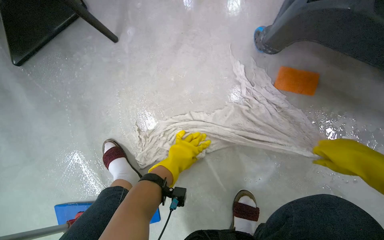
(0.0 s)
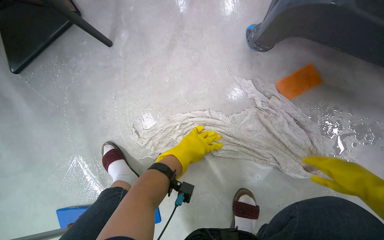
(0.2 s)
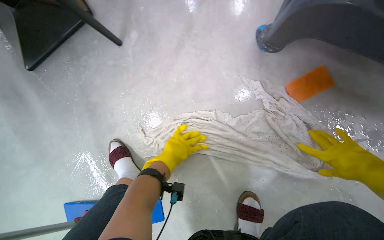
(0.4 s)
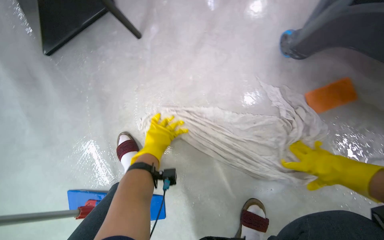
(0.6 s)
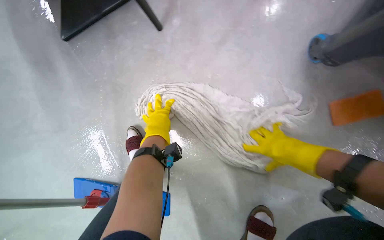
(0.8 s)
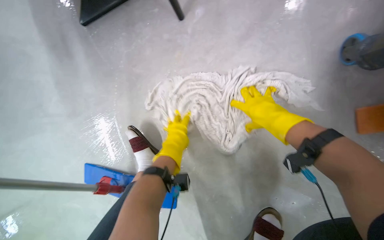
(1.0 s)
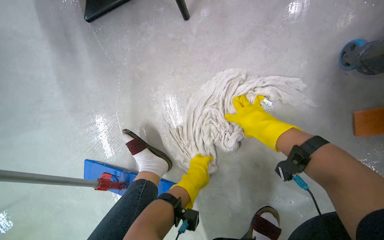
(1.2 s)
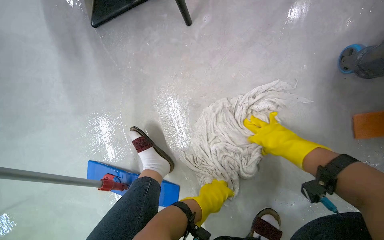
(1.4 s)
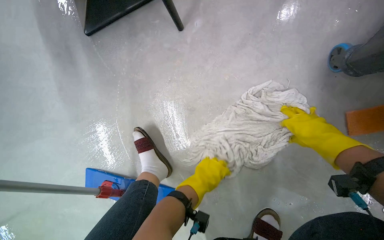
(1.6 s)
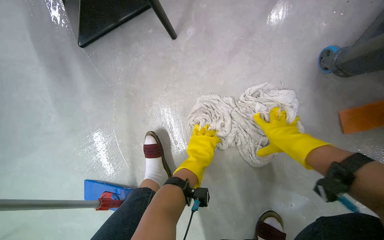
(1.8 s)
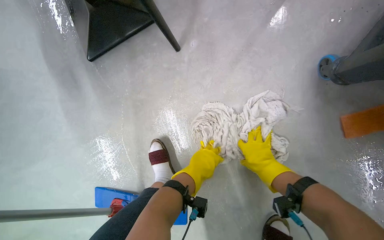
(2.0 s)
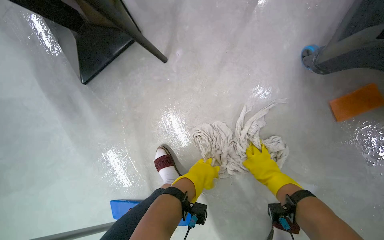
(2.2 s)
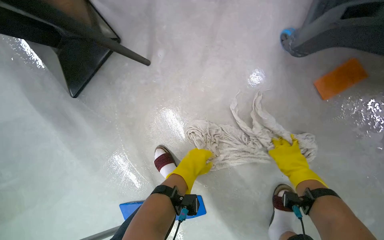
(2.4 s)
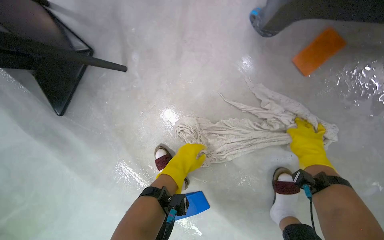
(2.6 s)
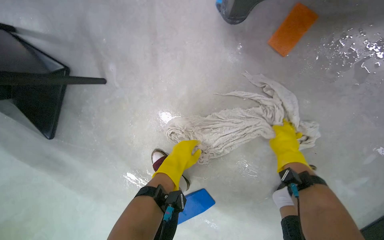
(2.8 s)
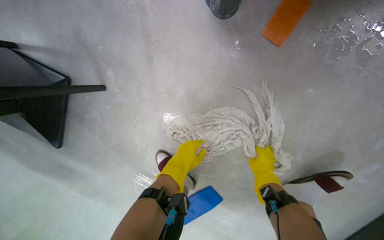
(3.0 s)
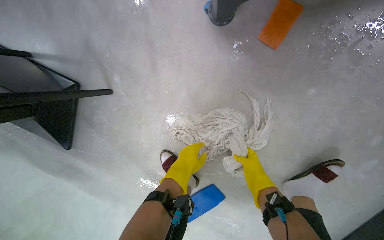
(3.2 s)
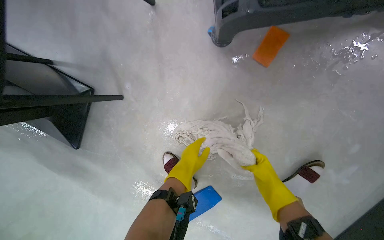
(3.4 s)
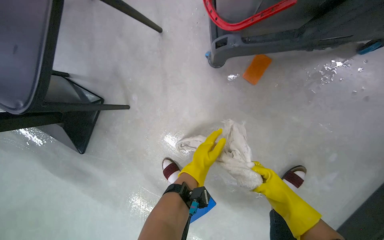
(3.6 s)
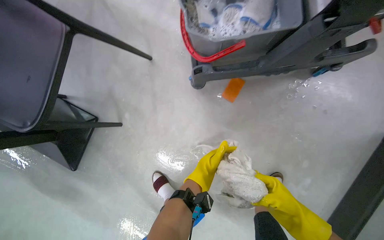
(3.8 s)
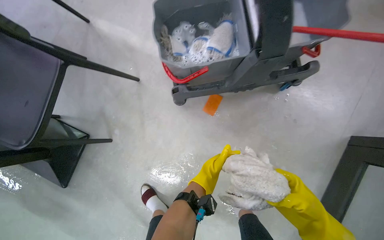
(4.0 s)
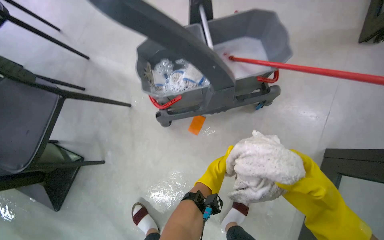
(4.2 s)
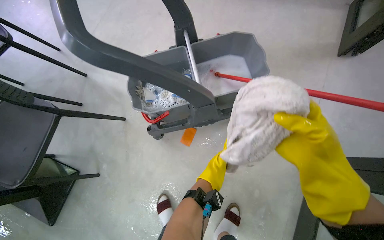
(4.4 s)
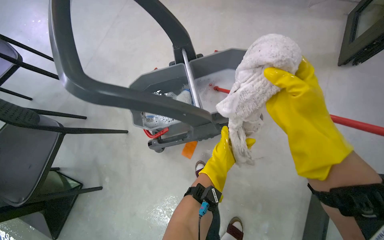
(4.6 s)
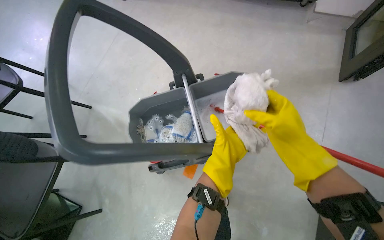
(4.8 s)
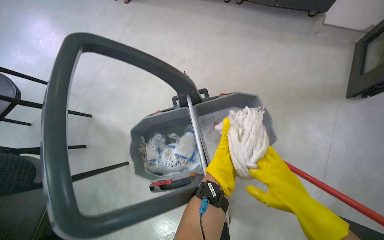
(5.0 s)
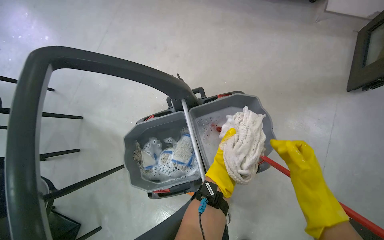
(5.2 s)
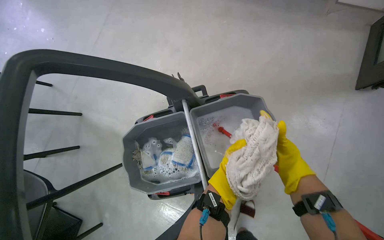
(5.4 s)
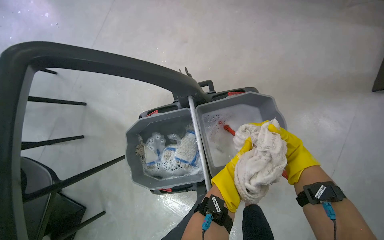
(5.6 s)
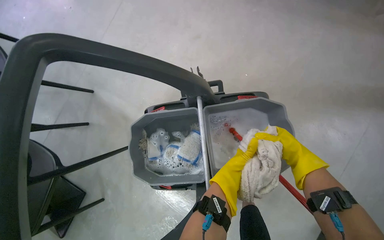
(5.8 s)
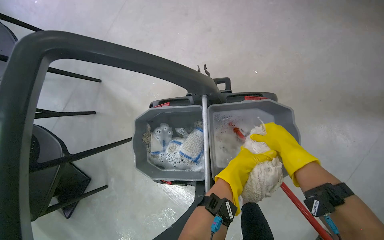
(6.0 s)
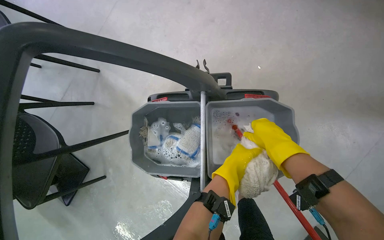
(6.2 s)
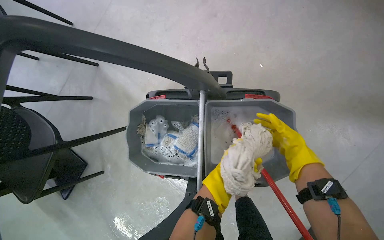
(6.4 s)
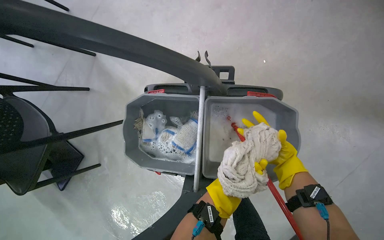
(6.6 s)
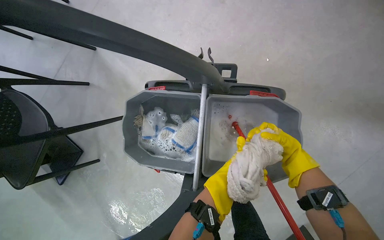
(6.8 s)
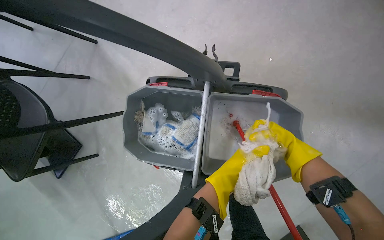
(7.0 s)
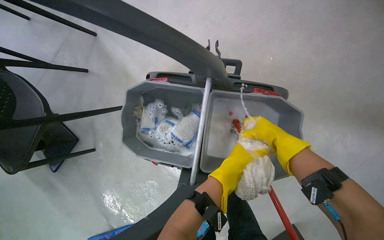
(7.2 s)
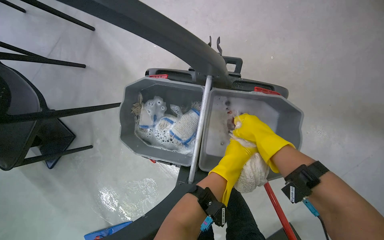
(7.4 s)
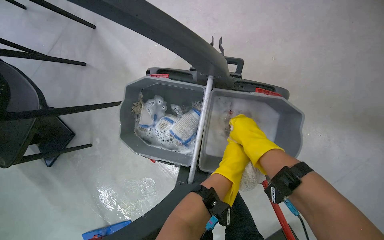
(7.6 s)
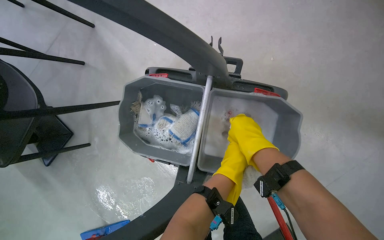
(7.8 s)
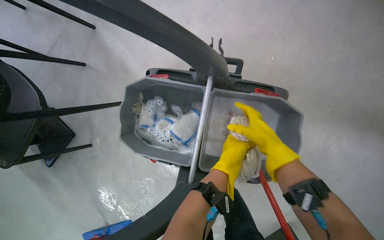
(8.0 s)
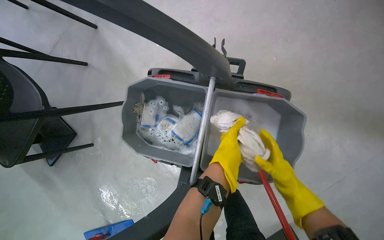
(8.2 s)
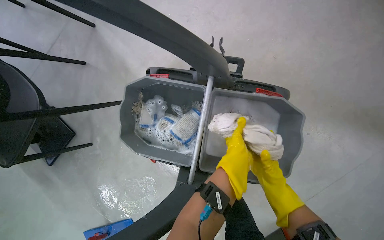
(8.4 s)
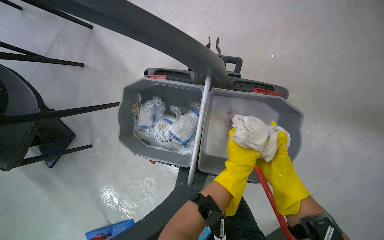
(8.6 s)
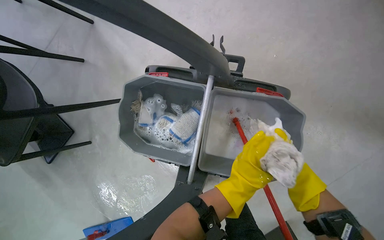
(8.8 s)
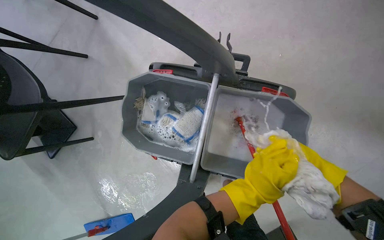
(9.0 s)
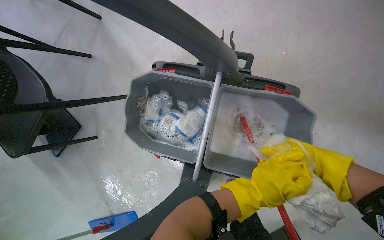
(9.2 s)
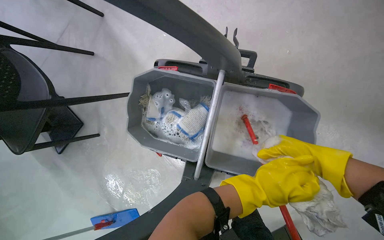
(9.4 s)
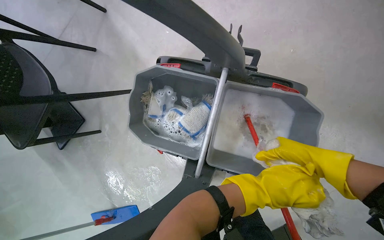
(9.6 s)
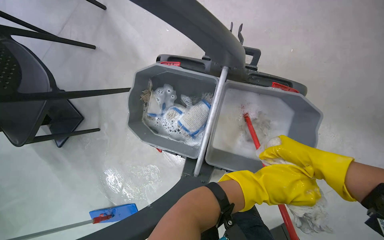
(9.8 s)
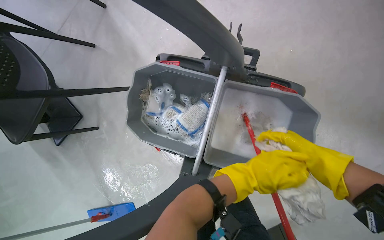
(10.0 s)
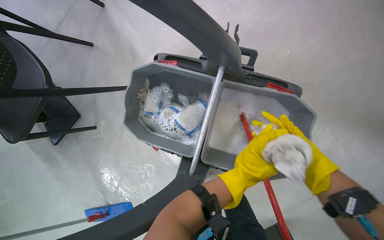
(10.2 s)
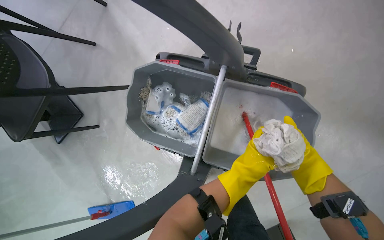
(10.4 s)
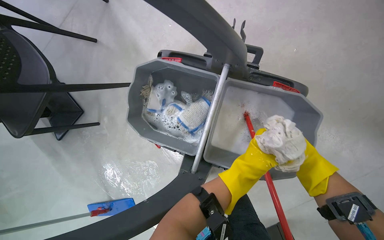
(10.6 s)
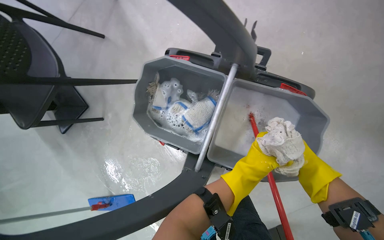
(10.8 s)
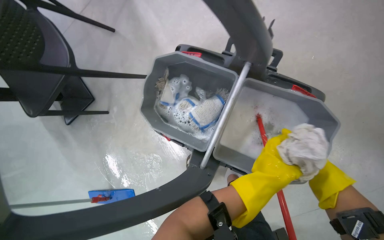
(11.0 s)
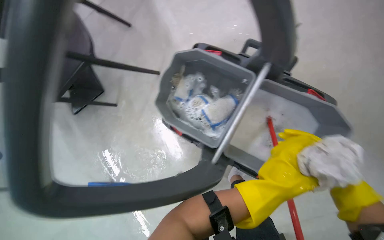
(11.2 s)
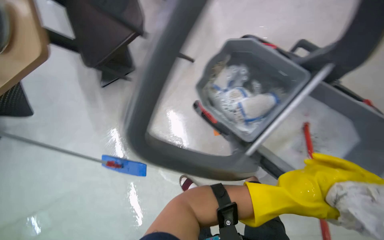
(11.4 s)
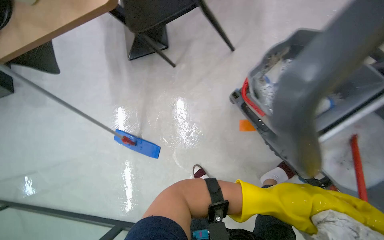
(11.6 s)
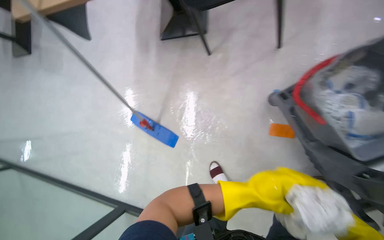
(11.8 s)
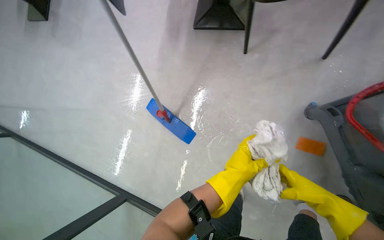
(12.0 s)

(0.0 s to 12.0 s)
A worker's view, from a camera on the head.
Job: mopping floor.
The whole recording: Mopping the floor. The worker mops the floor, wringing out the mop head into the bucket and over the floor.
0.0 s - 1.6 s: The left hand is displaced down the picture by about 10 cm.
1.6 s - 3.0 s: Everything in view rotates some 45 degrees counterclockwise.
3.0 s - 4.4 s: The wearer moves about 60 cm. The view tilts about 35 degrees upward.
4.4 s - 6.0 s: The camera is carried some 50 cm. The wearer looks roughly 10 degrees further downward.
6.0 s - 7.6 s: The left hand moves about 10 cm farther from the camera and comes back.
7.6 s - 9.0 s: The left hand moves nearer and farther over roughly 10 cm, changing direction 2 times.
10.4 s - 12.0 s: The camera travels some 70 cm. The scene rotates clockwise by about 45 degrees.

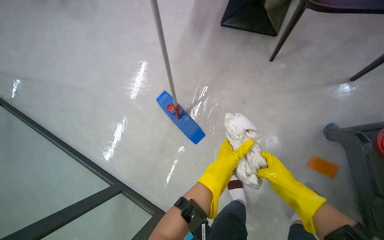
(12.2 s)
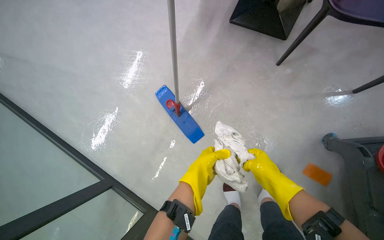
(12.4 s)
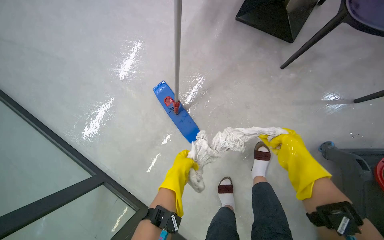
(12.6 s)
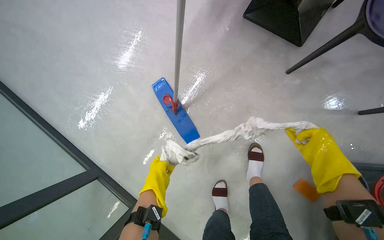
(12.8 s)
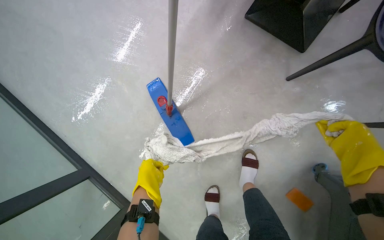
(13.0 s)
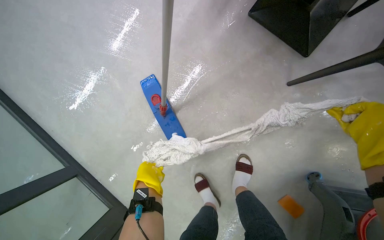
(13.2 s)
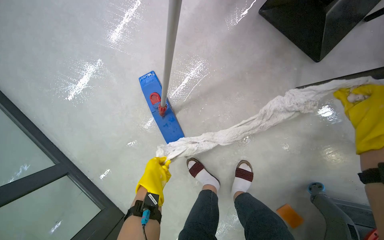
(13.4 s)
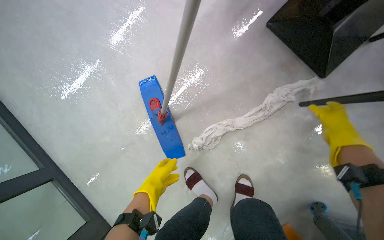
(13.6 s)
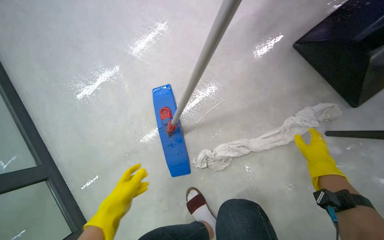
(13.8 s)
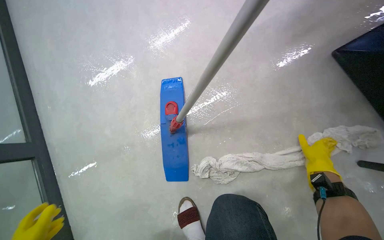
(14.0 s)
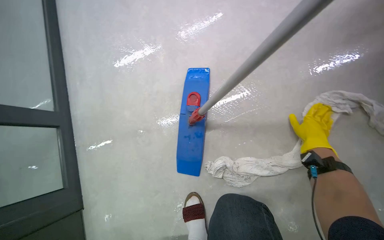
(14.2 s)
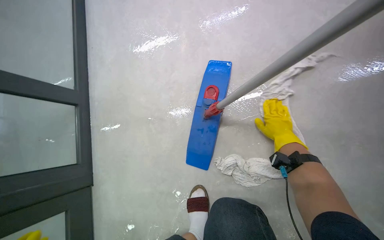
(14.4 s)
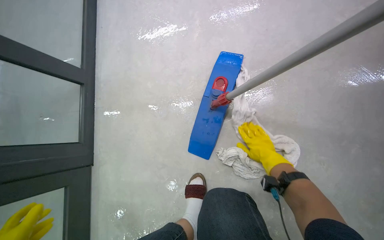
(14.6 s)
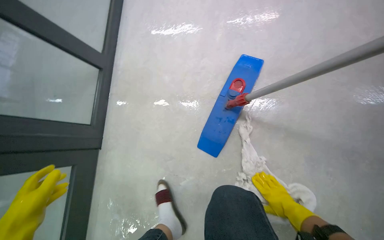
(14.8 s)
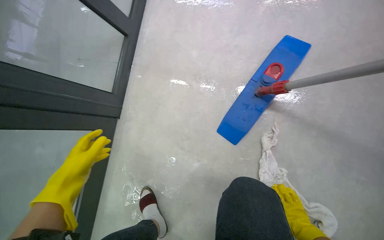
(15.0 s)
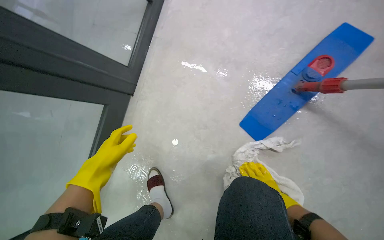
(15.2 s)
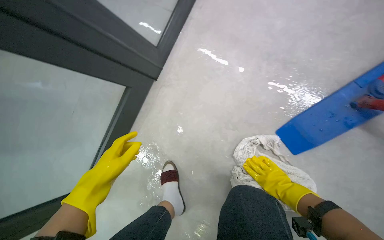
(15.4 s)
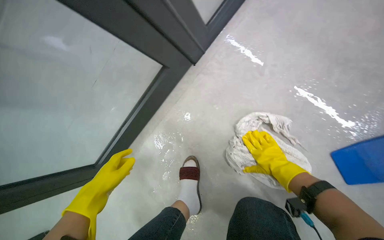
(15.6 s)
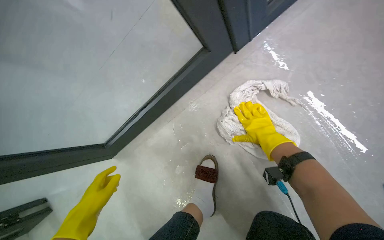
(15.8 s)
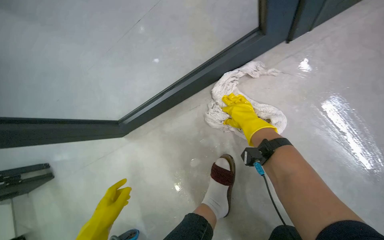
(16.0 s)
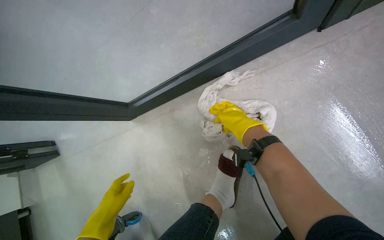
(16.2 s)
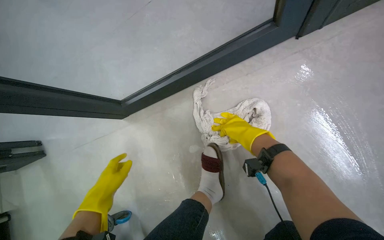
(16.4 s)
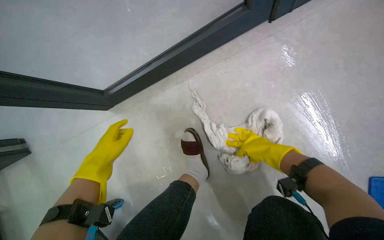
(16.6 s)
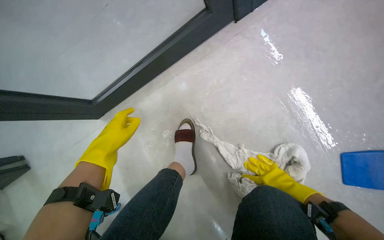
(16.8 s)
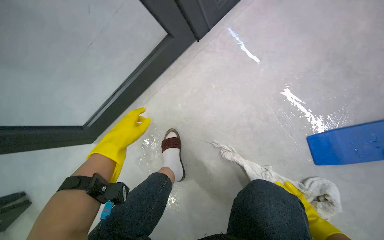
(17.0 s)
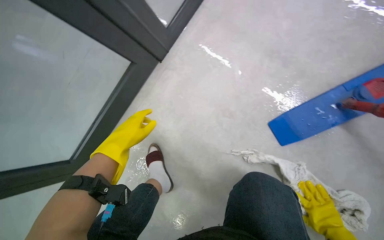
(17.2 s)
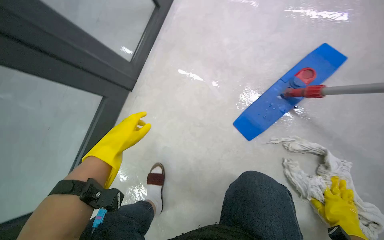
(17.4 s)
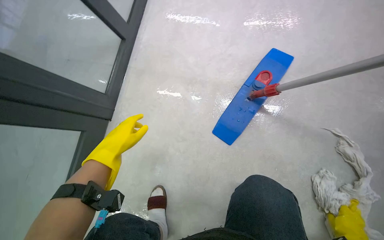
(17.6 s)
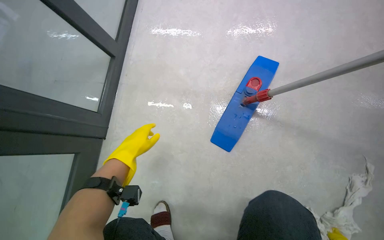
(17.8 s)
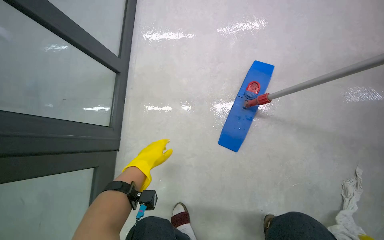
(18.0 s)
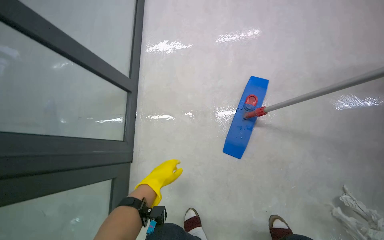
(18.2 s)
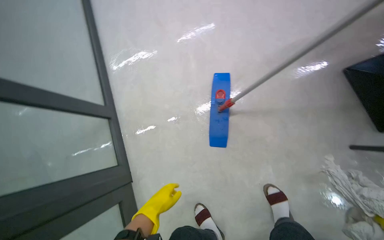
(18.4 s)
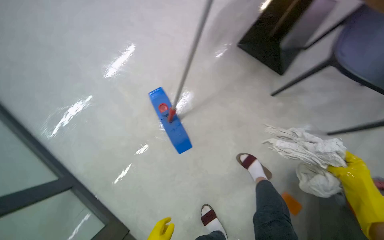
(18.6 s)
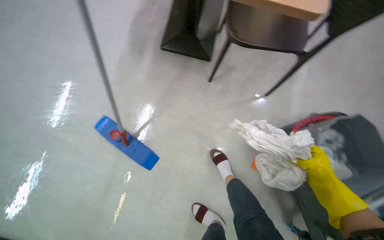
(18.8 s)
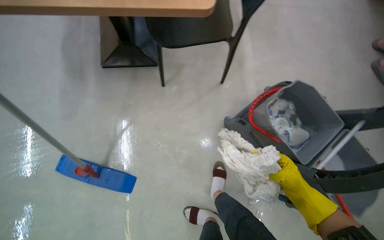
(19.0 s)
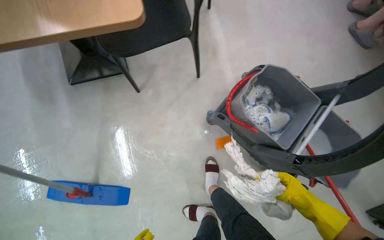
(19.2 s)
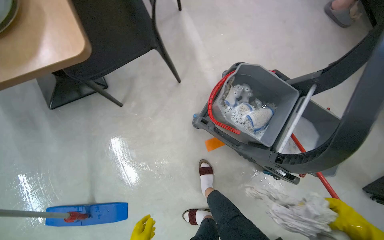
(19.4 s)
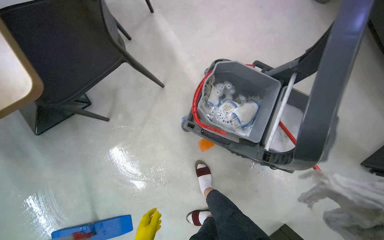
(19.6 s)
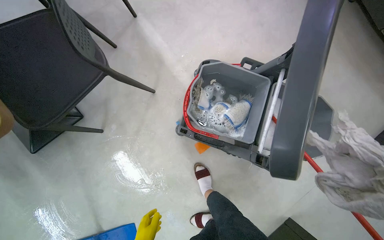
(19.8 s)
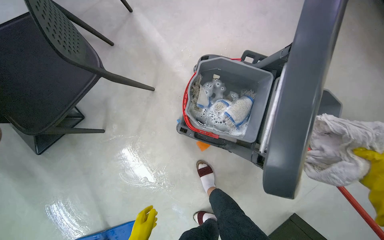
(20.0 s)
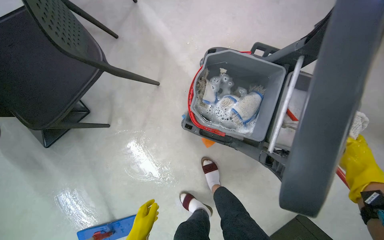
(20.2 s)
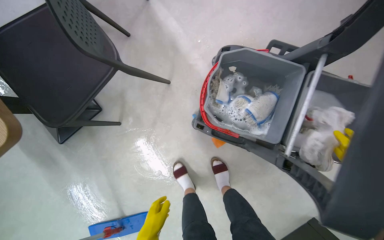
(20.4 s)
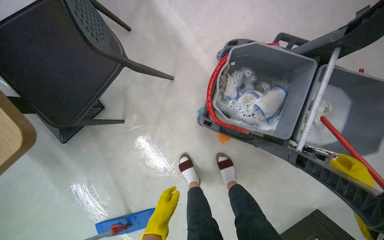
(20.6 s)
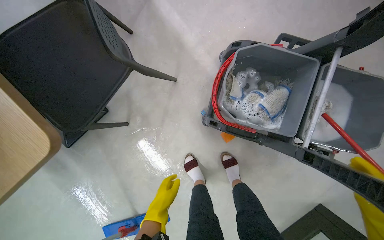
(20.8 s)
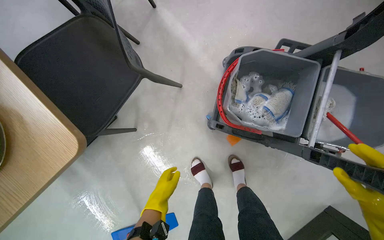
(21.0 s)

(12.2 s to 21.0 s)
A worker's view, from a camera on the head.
Job: mopping floor.
The whole recording: Mopping the floor. The worker mops the floor, wringing out the mop head into the bucket and over the floor.
12.2 s - 13.6 s: The left hand is displaced to the left by roughly 15 cm.
13.6 s - 15.2 s: The head turns to the left by about 65 degrees. The camera pitches downward, by approximately 15 degrees.
15.2 s - 16.6 s: The wearer's head swings some 25 degrees to the left.
16.6 s - 18.0 s: The camera pitches upward, by some 20 degrees. Everything in view rotates about 30 degrees counterclockwise.
18.0 s - 19.6 s: The wearer moves about 70 cm. The head rotates some 125 degrees to the right.
